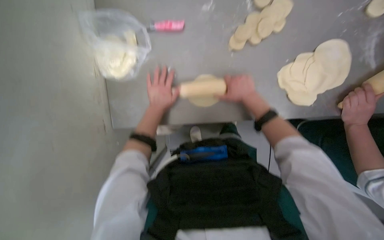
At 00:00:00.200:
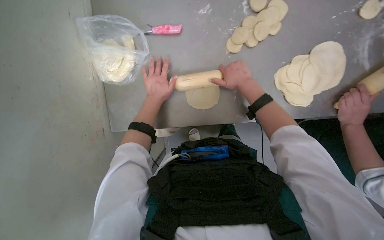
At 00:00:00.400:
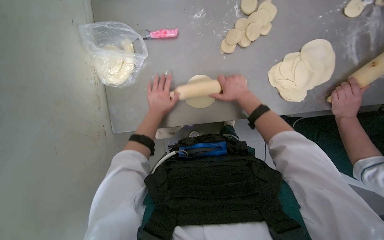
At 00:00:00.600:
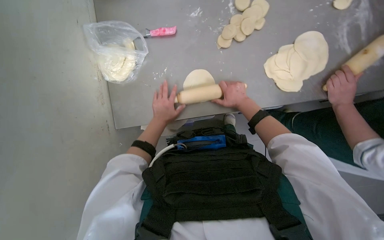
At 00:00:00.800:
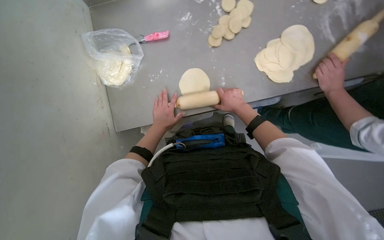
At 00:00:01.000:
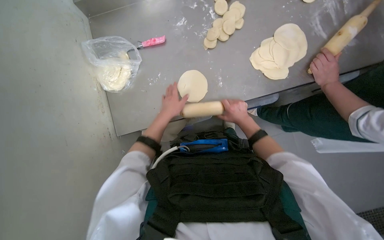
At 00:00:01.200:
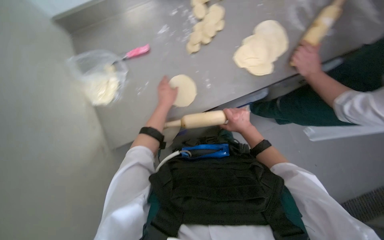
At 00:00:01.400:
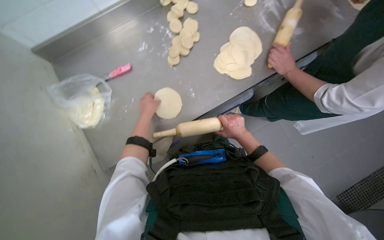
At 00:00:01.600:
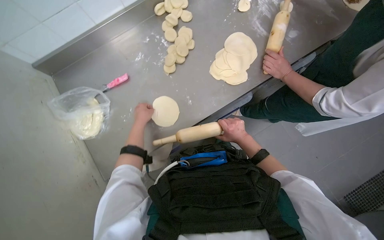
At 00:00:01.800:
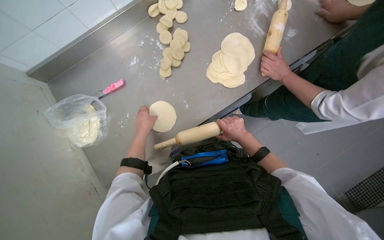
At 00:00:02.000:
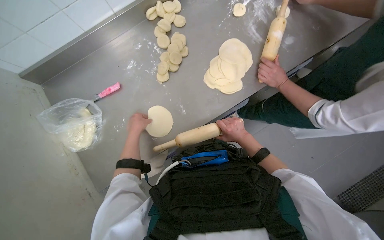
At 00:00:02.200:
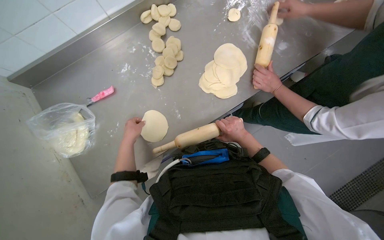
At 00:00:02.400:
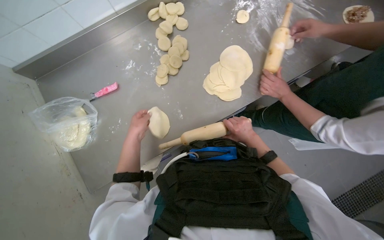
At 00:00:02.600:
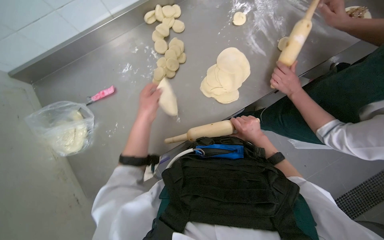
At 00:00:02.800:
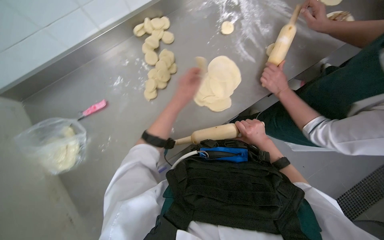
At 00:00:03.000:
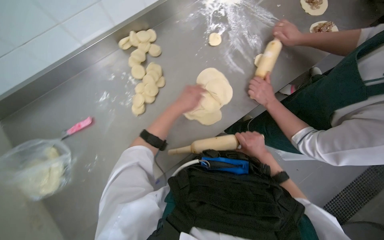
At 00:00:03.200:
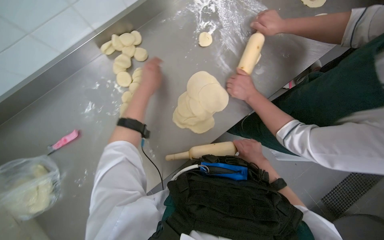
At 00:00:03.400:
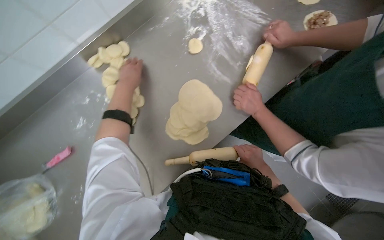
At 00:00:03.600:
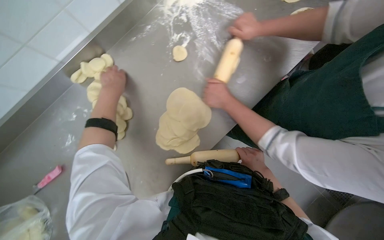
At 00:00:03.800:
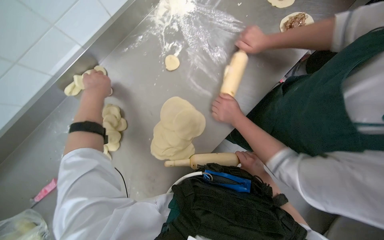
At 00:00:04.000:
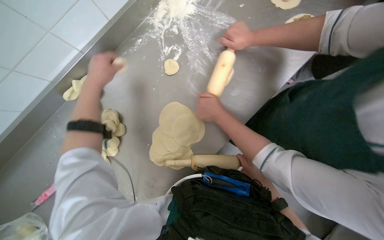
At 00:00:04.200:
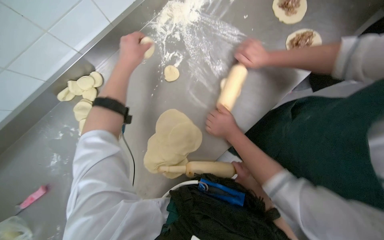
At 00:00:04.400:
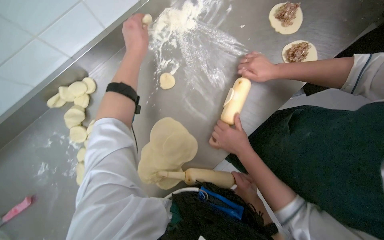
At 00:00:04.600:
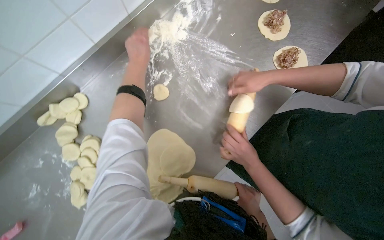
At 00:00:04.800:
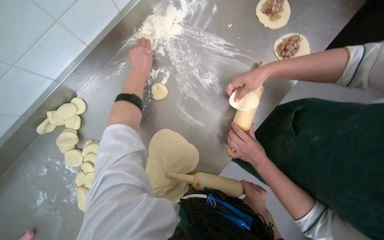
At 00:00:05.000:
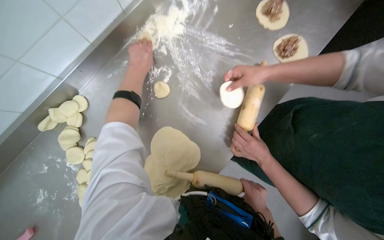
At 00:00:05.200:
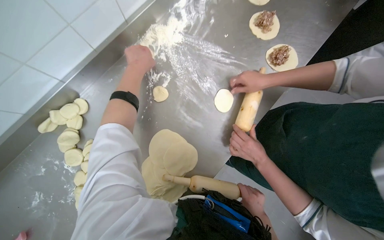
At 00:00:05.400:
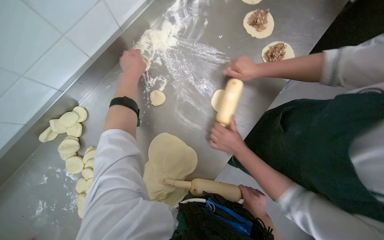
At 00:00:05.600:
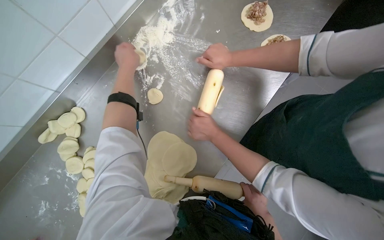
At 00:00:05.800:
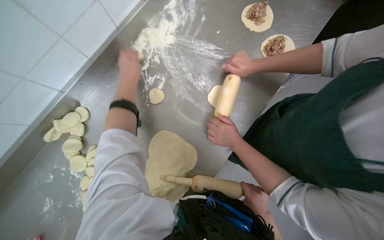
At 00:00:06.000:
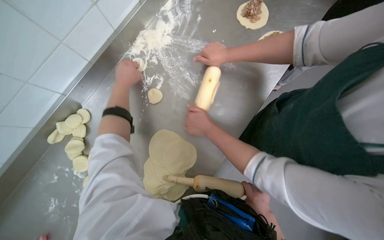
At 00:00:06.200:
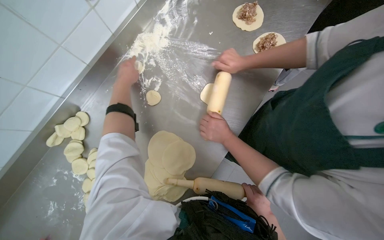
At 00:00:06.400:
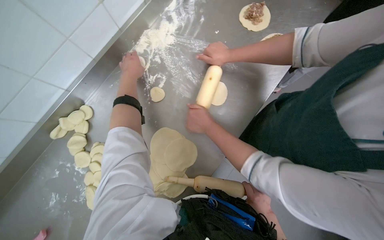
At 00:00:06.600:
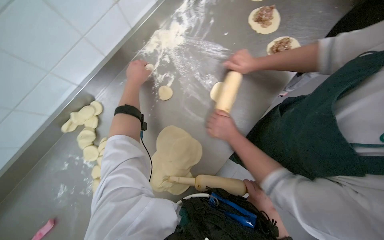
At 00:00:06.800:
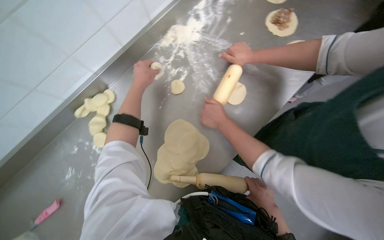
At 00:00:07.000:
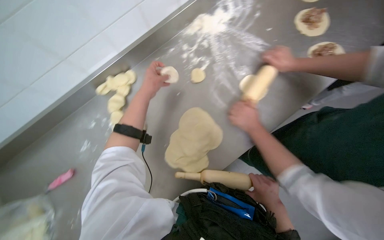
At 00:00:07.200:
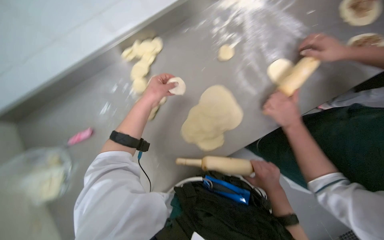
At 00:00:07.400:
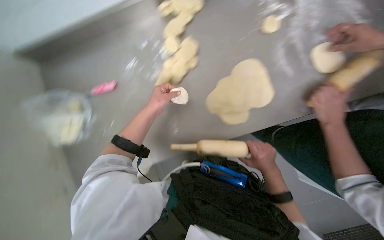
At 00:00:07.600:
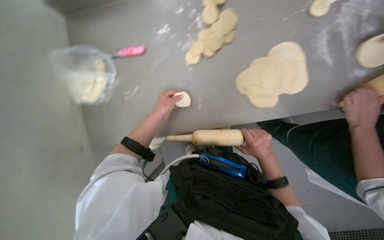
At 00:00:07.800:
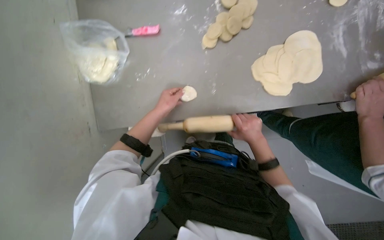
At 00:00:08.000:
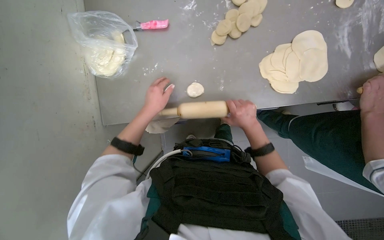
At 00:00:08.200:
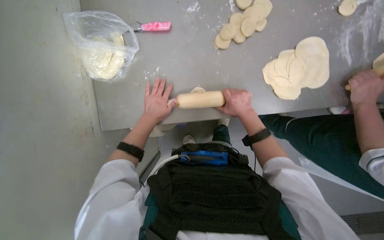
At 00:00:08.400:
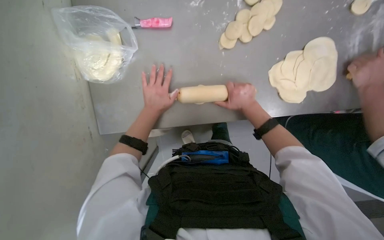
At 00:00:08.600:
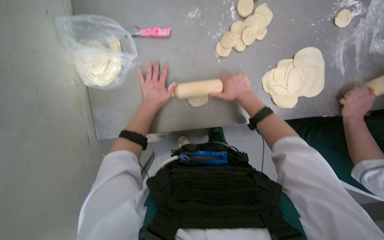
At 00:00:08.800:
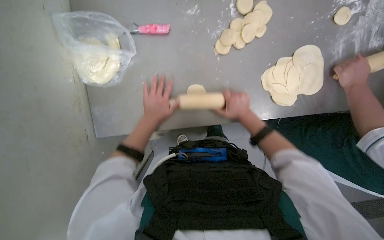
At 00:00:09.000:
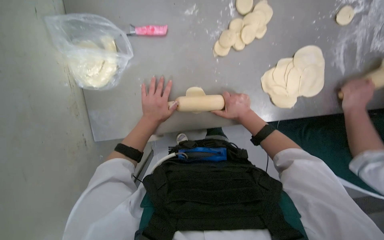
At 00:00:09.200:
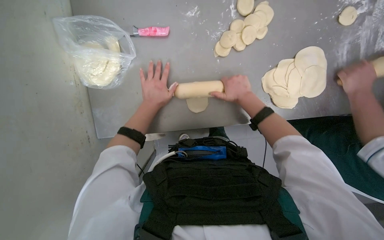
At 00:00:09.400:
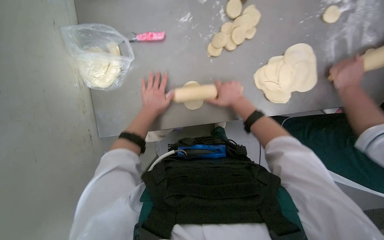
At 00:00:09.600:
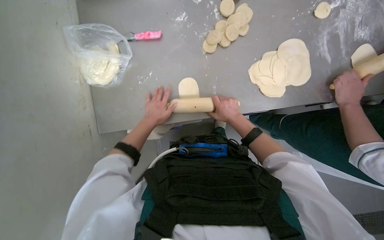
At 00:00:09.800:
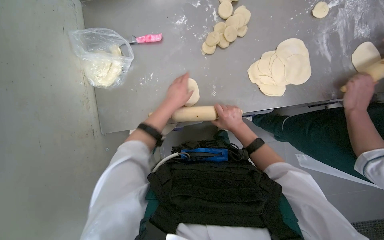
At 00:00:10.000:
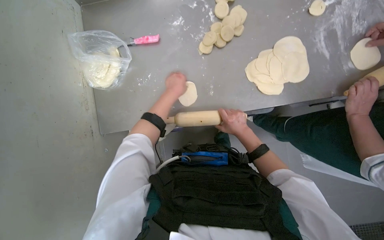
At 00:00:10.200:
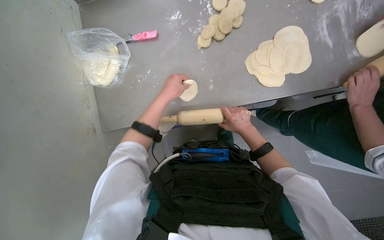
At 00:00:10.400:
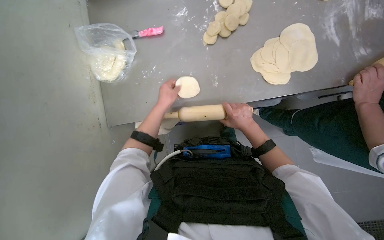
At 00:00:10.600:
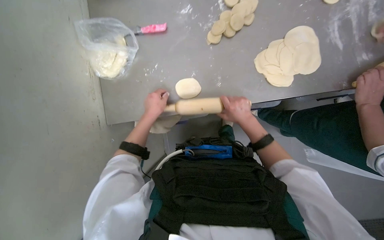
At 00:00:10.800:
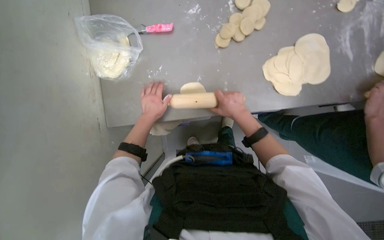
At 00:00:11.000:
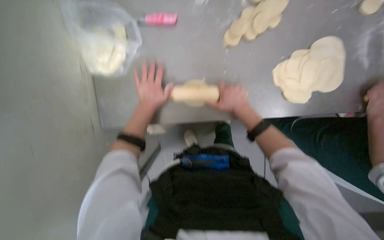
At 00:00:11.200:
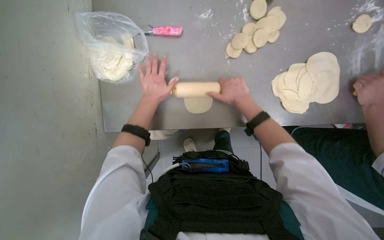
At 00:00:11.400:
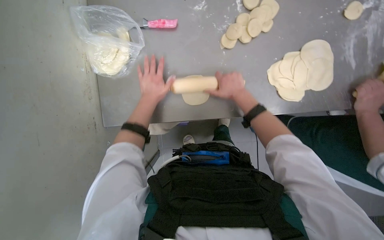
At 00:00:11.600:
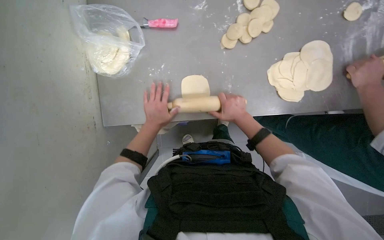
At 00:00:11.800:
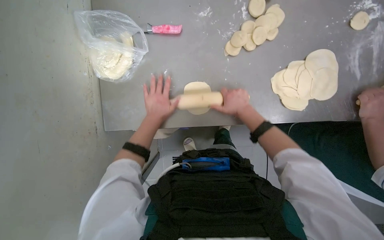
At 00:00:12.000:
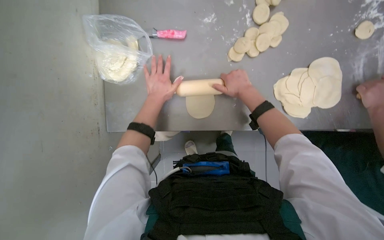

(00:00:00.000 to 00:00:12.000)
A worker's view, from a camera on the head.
Job: preparing food.
The whole recording: Rolling dough pieces with rolling pin. The worker rolls small pieces of dough into flat circles using a rolling pin on a metal counter.
00:00:00.000 - 00:00:01.600: The wearer looks some 15 degrees further upward. The scene rotates counterclockwise by about 30 degrees. The right hand heads down the picture, covering roughly 25 cm.
00:00:01.600 - 00:00:03.000: The left hand travels to the right and up the picture by some 35 cm. Meanwhile the right hand goes some 20 cm to the right.
00:00:03.000 - 00:00:04.400: The left hand travels up the picture by some 40 cm.
00:00:04.400 - 00:00:06.000: The hands make small movements and keep their place.
00:00:06.000 - 00:00:07.600: Everything in view rotates approximately 35 degrees clockwise.
00:00:07.600 - 00:00:09.000: The right hand moves to the left and up the picture, some 20 cm. Meanwhile the left hand goes nearer and farther, some 10 cm each way, reversing 2 times.
00:00:09.000 - 00:00:10.400: The right hand travels up the picture and back again, approximately 5 cm each way.
00:00:10.400 - 00:00:12.000: The right hand swings up and down the picture, approximately 10 cm each way, with 2 reversals.

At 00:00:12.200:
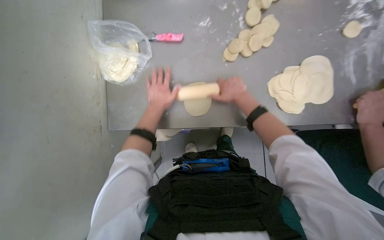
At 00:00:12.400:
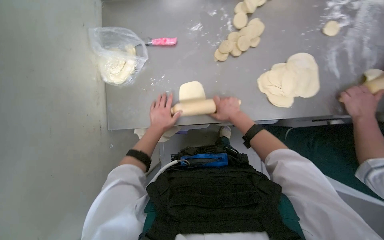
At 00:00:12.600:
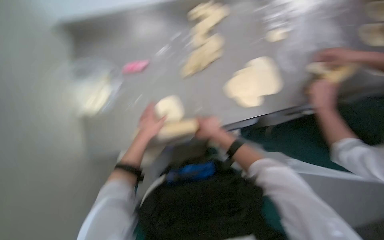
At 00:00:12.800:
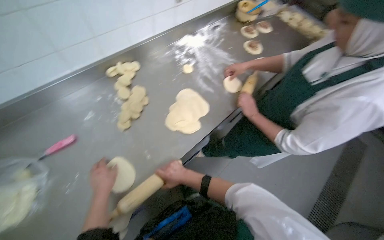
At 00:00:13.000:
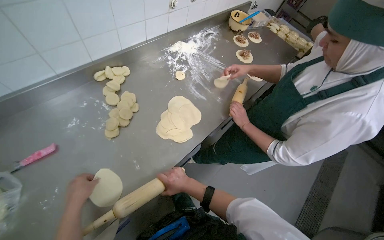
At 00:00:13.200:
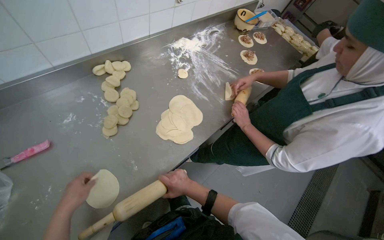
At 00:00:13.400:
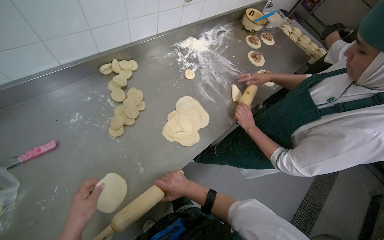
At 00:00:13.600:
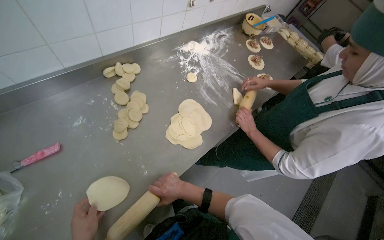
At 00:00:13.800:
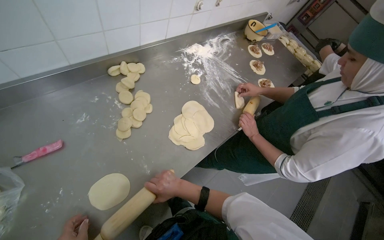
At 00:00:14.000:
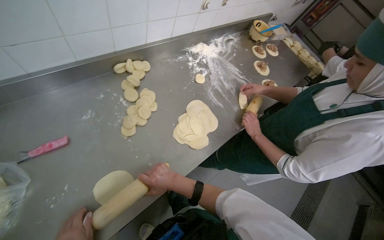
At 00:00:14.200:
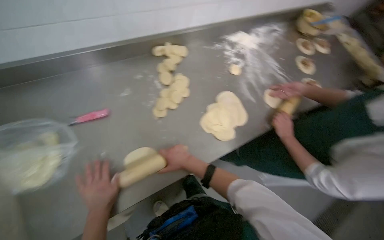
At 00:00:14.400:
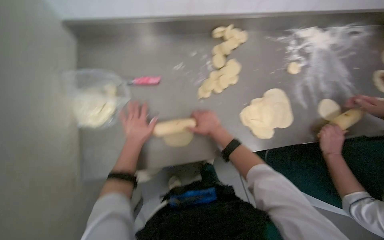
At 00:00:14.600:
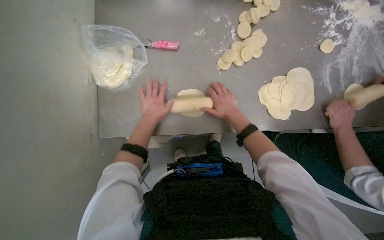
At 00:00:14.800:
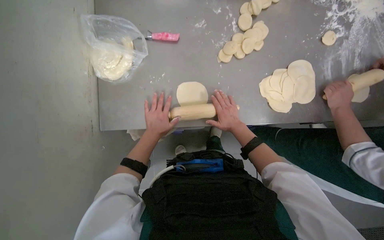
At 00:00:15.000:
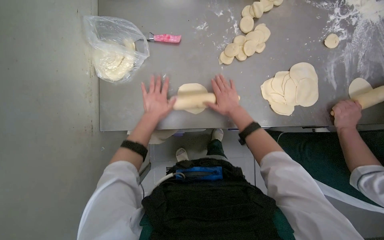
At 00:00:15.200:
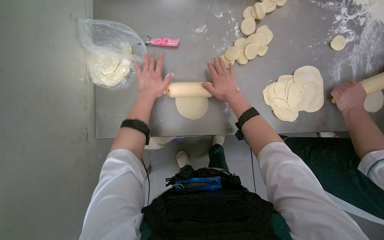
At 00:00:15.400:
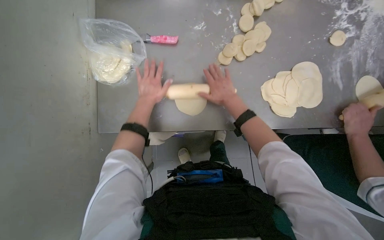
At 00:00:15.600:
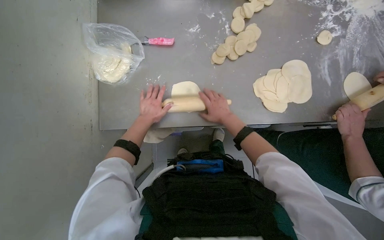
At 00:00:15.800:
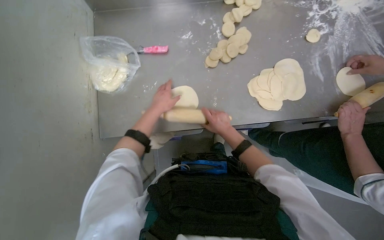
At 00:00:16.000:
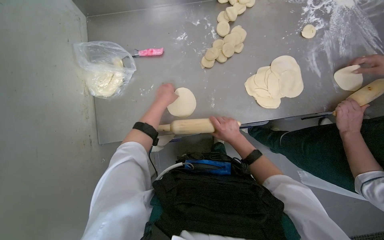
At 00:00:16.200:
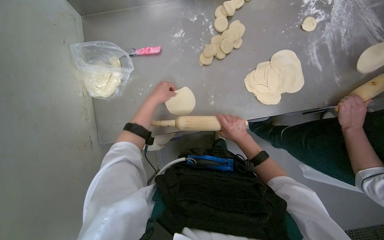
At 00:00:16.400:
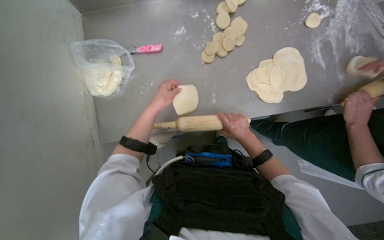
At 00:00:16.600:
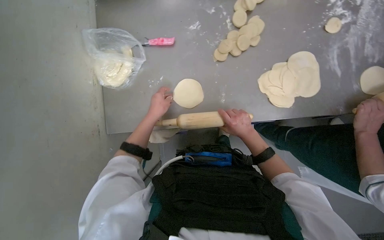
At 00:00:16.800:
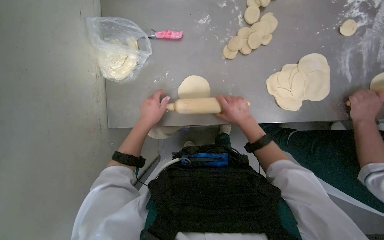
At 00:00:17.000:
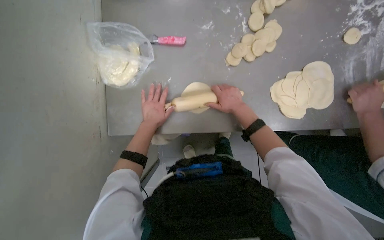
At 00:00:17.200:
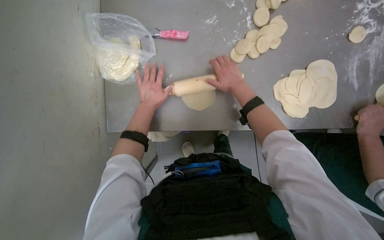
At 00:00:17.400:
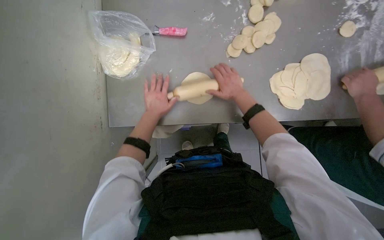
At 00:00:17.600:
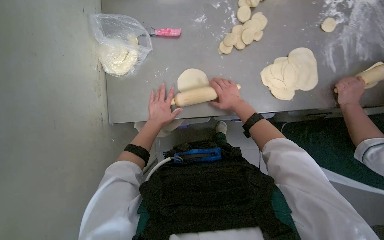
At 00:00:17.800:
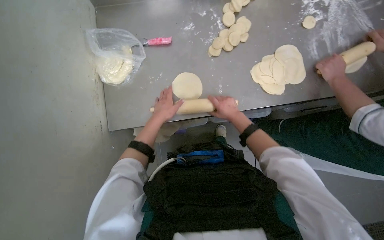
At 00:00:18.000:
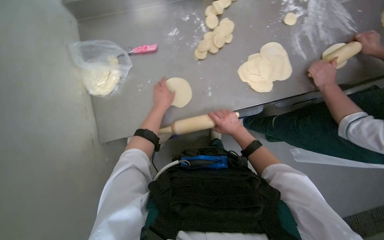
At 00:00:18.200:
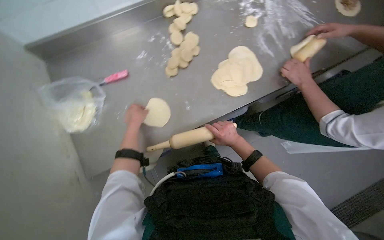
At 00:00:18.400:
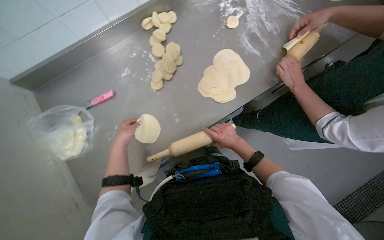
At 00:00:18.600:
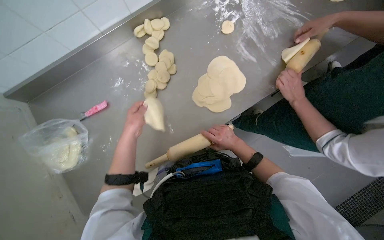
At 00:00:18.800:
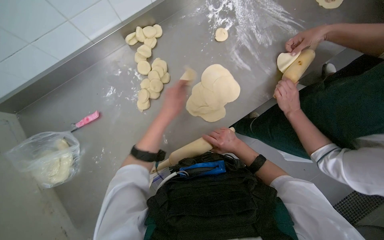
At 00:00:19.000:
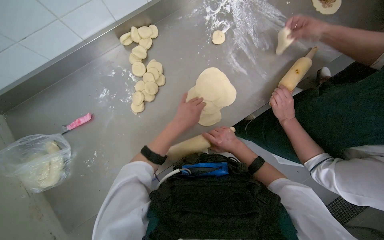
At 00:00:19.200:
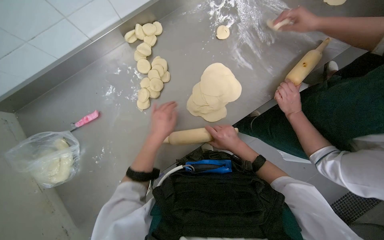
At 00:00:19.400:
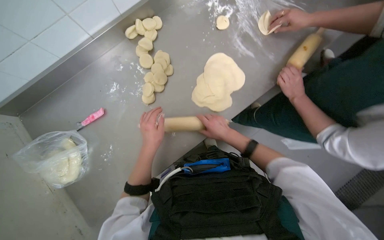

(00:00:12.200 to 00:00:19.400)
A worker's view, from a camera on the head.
Job: preparing food.
The whole recording: Rolling dough pieces with rolling pin. The worker rolls small pieces of dough into flat circles using a rolling pin on a metal counter.
00:00:12.200 - 00:00:13.600: The wearer's head swings some 45 degrees to the right. The view tips upward by some 15 degrees.
00:00:13.600 - 00:00:15.000: The head turns to the left by some 40 degrees. The wearer looks approximately 15 degrees further downward.
00:00:15.000 - 00:00:16.600: The right hand moves down the picture, some 10 cm.
00:00:16.600 - 00:00:18.000: The right hand reaches about 20 cm up the picture, then returns.
00:00:18.000 - 00:00:19.400: The left hand moves some 5 cm to the left and comes back.
